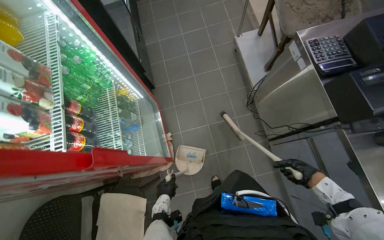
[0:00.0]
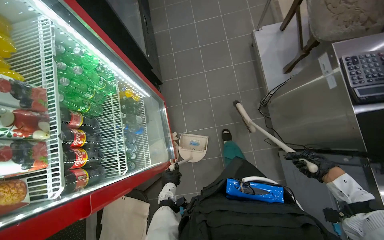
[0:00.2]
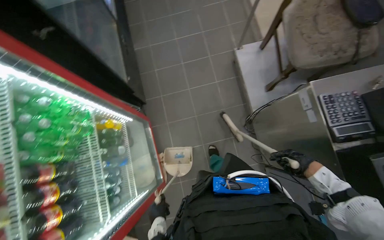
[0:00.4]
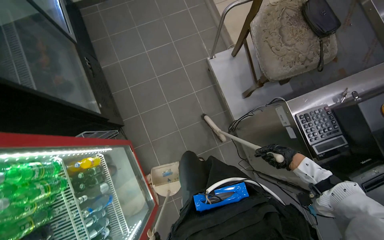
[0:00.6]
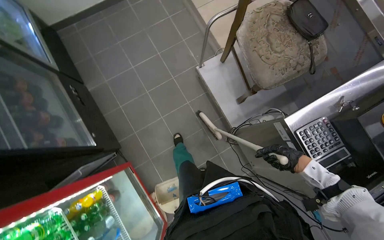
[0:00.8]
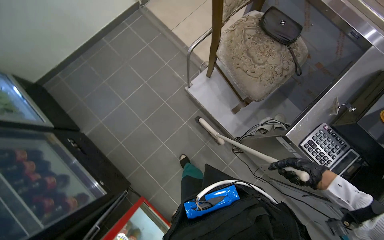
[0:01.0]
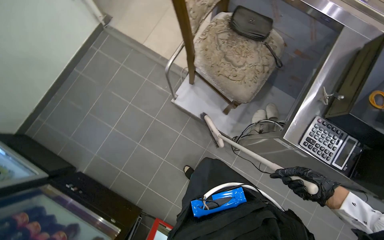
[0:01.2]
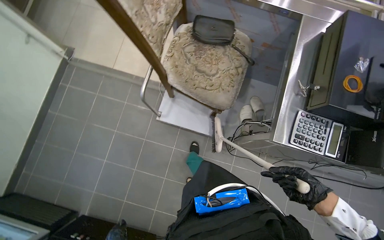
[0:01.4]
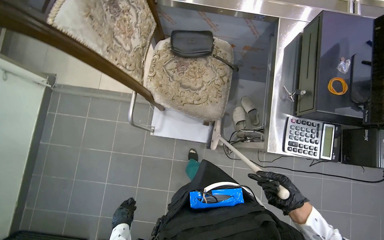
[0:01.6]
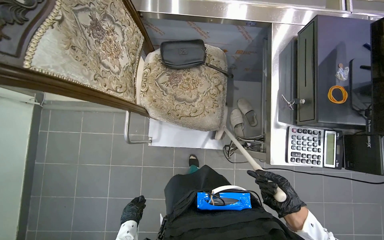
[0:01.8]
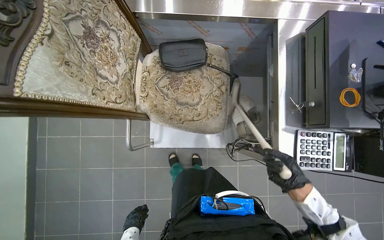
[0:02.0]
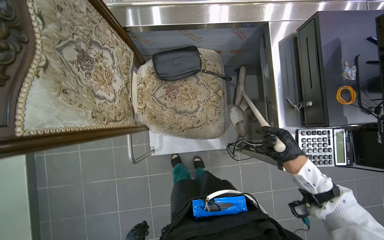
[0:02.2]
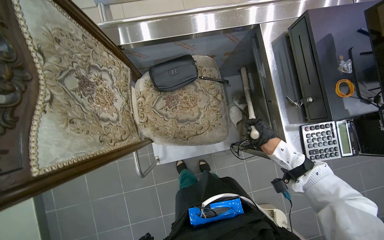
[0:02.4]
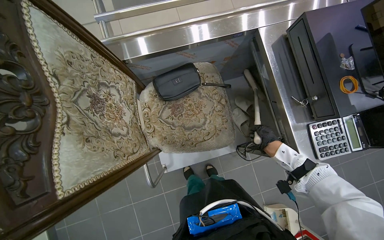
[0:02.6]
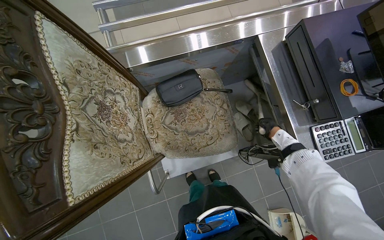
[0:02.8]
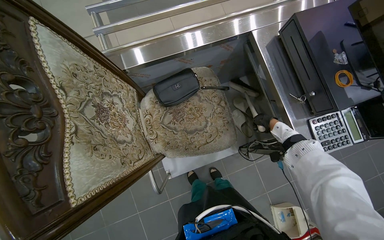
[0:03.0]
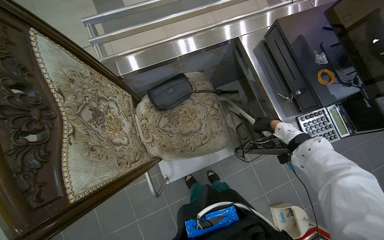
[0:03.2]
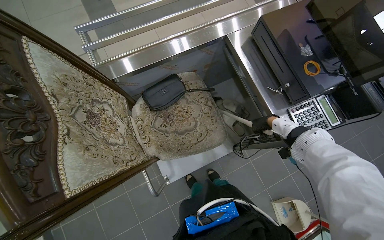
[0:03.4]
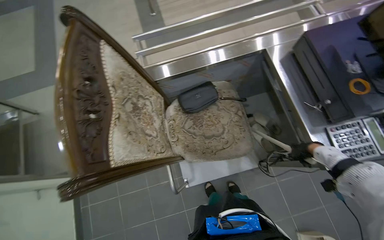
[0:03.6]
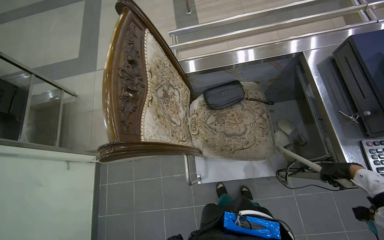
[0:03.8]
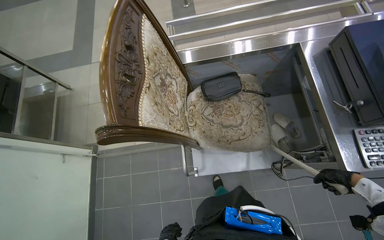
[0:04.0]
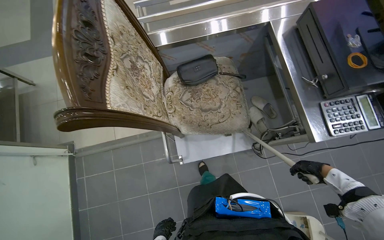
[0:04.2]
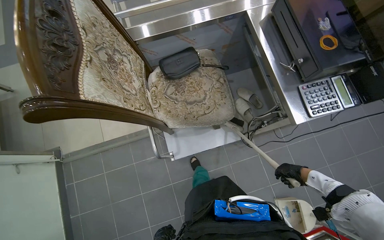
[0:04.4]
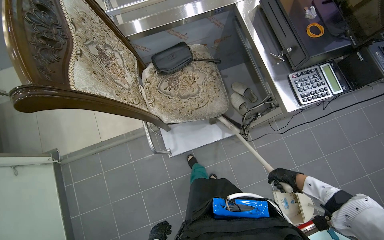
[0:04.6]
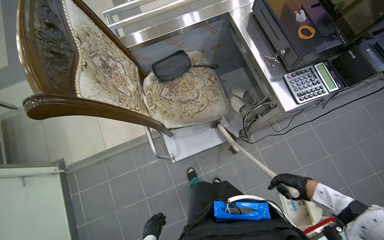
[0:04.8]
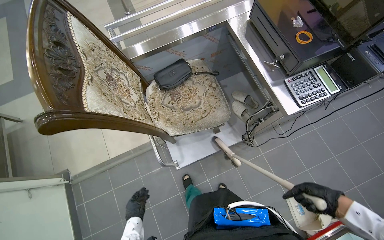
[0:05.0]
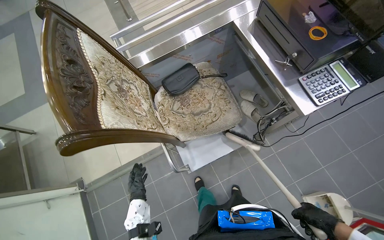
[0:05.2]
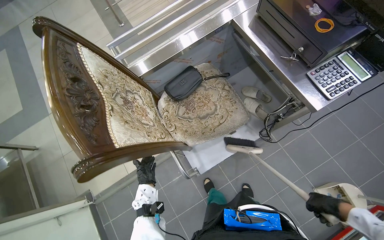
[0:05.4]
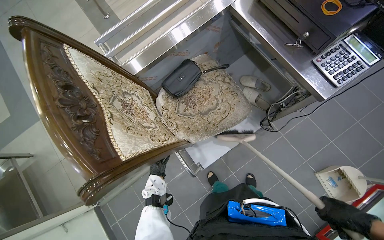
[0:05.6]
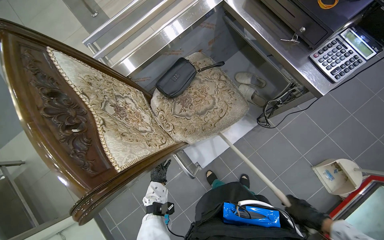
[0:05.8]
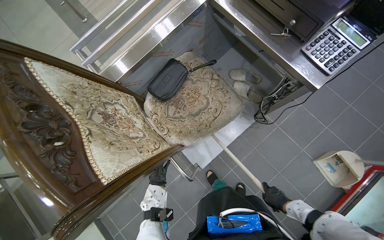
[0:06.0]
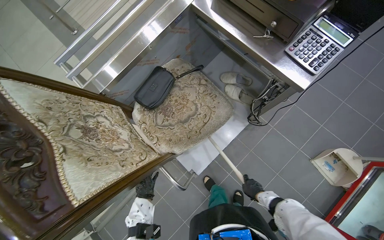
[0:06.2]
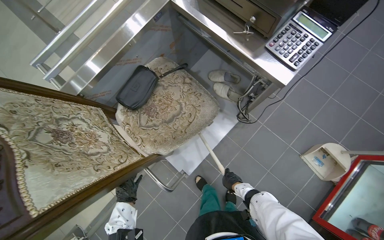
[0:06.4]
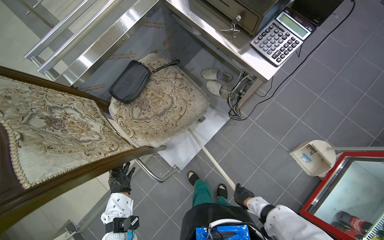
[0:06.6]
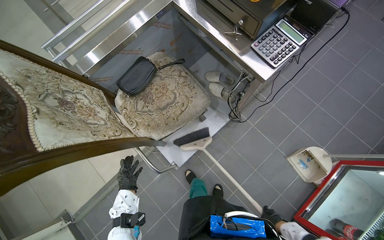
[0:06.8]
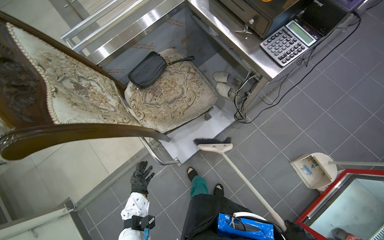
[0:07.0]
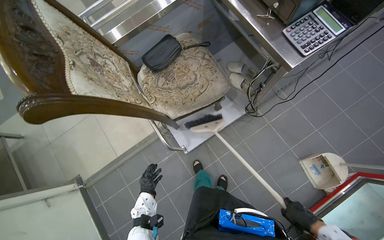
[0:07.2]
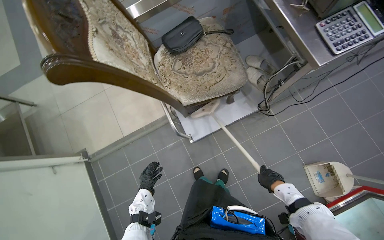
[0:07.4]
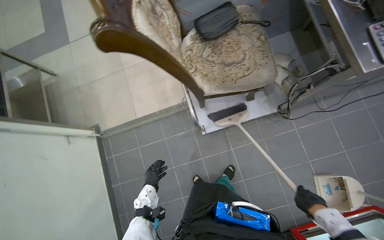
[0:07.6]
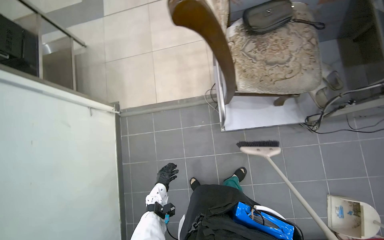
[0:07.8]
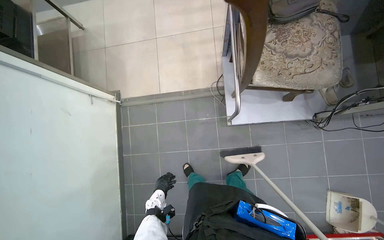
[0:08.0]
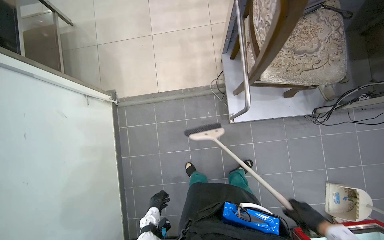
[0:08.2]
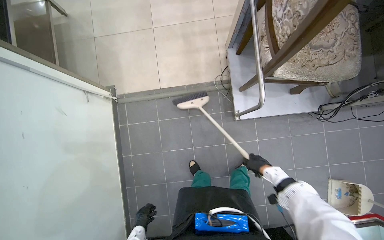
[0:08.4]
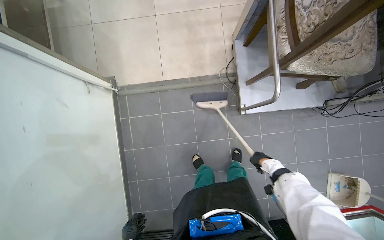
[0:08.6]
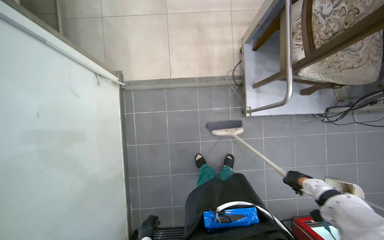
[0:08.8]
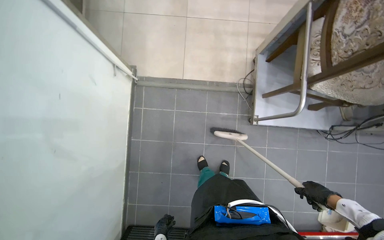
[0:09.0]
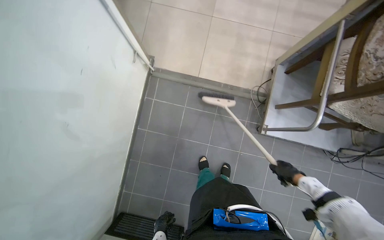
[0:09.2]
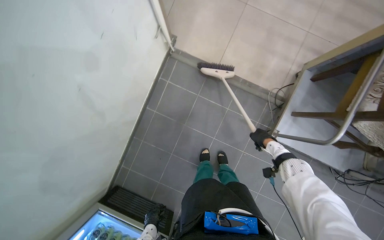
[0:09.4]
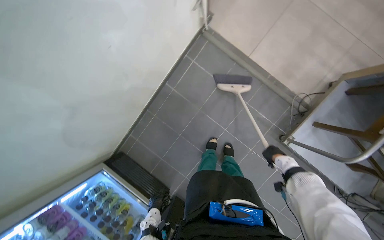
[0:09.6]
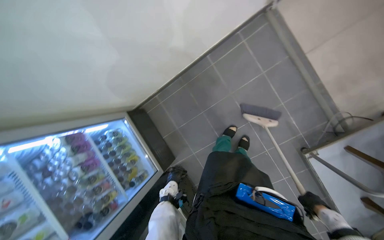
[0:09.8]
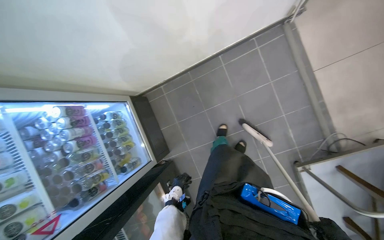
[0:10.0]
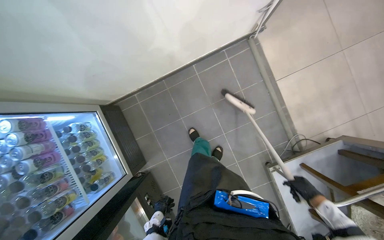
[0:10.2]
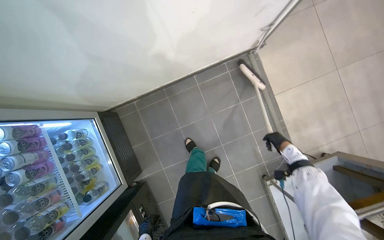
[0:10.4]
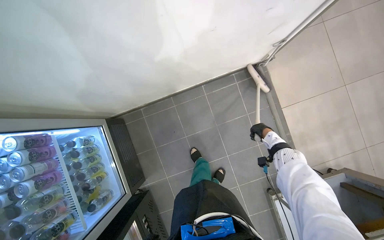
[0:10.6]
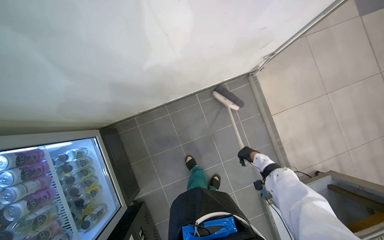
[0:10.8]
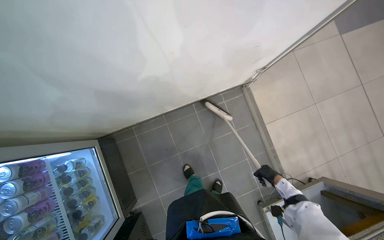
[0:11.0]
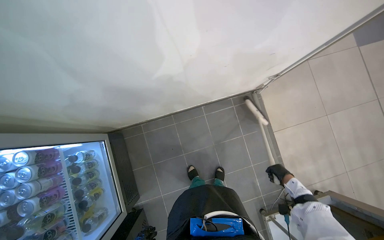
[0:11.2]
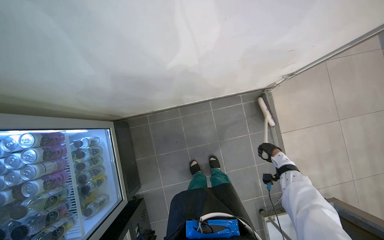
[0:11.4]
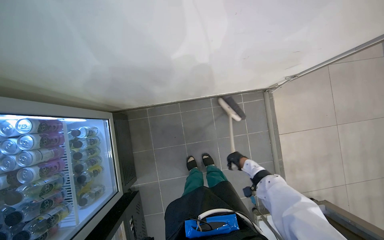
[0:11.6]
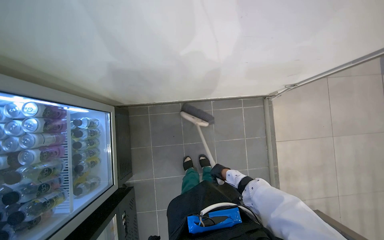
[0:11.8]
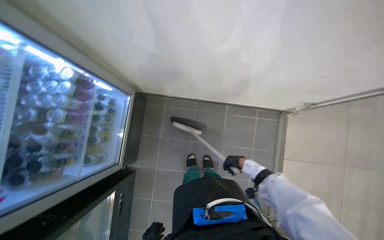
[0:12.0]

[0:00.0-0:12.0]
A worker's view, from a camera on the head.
Job: sweeping floor.
The whole recording: Sweeping kitchen floor. The worker sweeps the kitchen floor with a broom and dustpan, moving chairs to clean underneath them.
0:00.0 to 0:01.6: The camera is carried approximately 1 m. The head turns to the right by roughly 70 degrees.
0:01.6 to 0:03.0: The scene rotates counterclockwise by about 30 degrees. The right hand shifts some 35 cm up the picture and farther from the camera.
0:03.0 to 0:04.4: The right hand shifts some 40 cm down the picture and nearer to the camera.
0:04.4 to 0:06.0: The scene rotates counterclockwise by about 25 degrees. The right hand shifts approximately 30 cm to the left and down the picture, and reaches roughly 15 cm nearer to the camera, then returns.
0:07.6 to 0:09.0: The head travels to the left, approximately 60 cm.
0:09.0 to 0:10.4: The wearer looks roughly 10 degrees further downward. The scene turns about 65 degrees clockwise in the picture.
0:10.4 to 0:12.0: Everything in view rotates approximately 30 degrees clockwise. The right hand moves left and right over approximately 25 cm, changing direction 2 times.

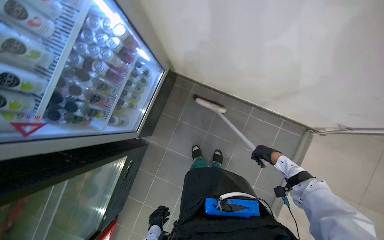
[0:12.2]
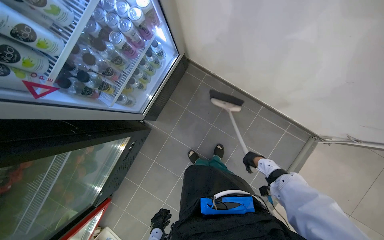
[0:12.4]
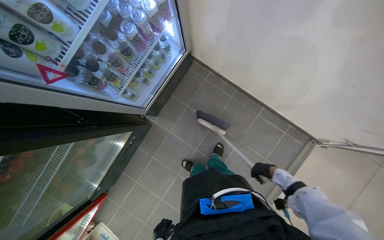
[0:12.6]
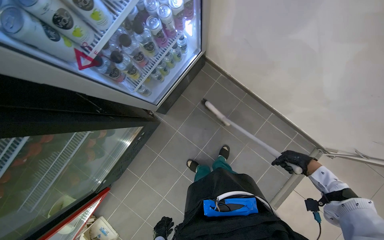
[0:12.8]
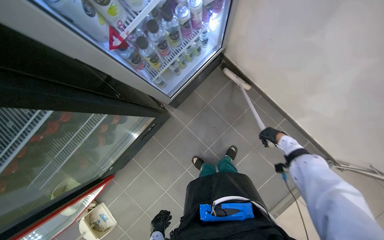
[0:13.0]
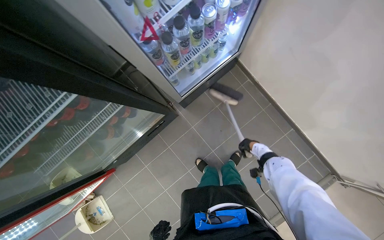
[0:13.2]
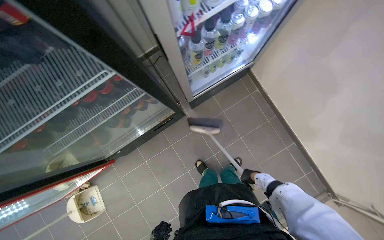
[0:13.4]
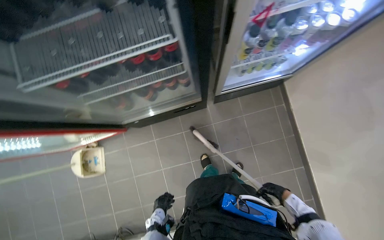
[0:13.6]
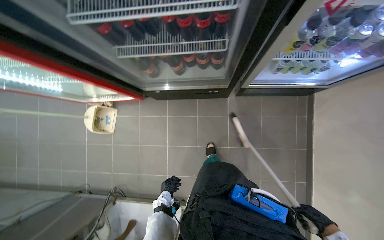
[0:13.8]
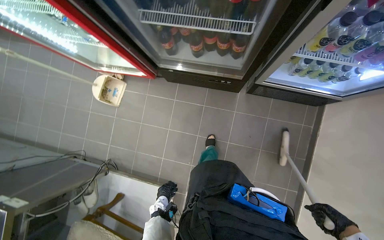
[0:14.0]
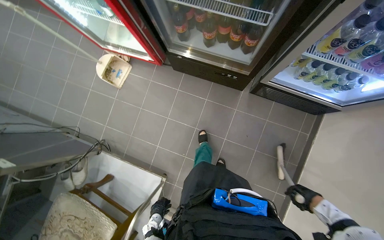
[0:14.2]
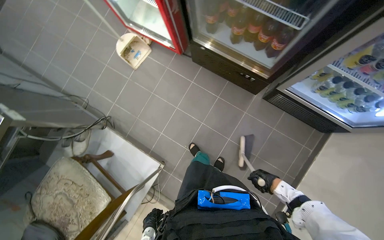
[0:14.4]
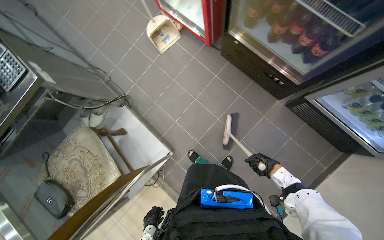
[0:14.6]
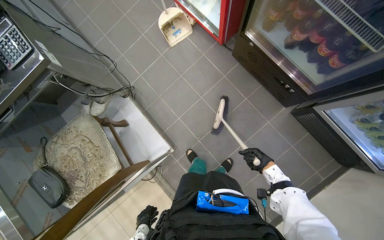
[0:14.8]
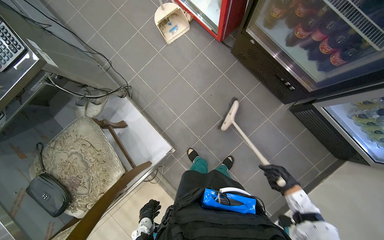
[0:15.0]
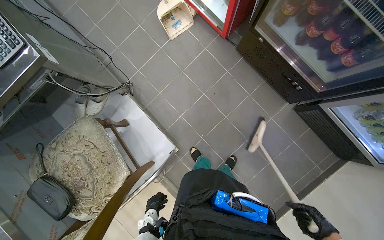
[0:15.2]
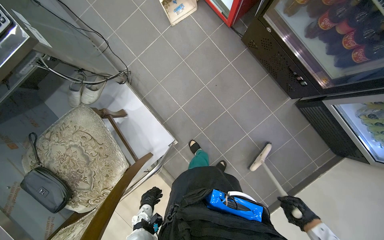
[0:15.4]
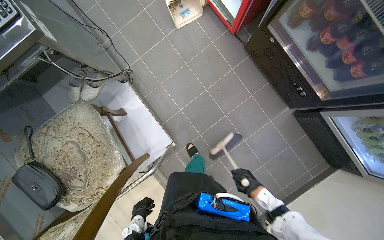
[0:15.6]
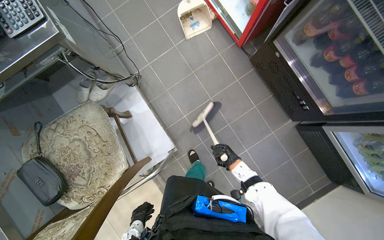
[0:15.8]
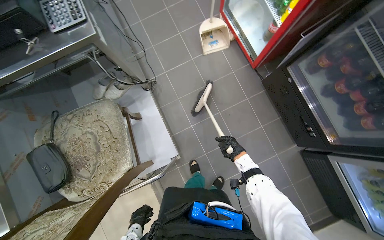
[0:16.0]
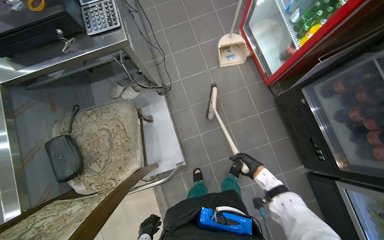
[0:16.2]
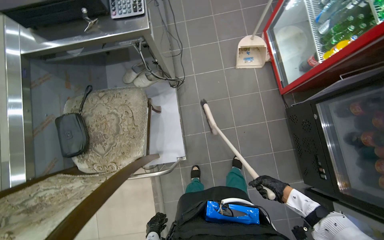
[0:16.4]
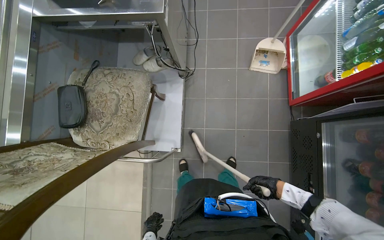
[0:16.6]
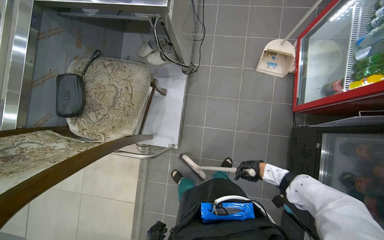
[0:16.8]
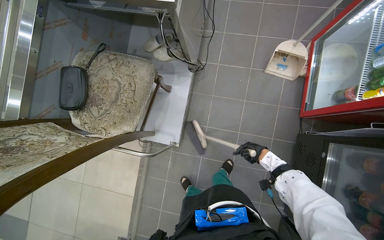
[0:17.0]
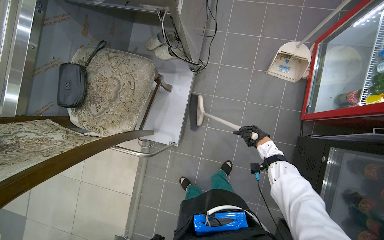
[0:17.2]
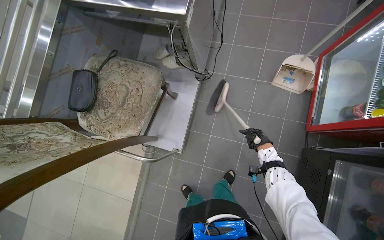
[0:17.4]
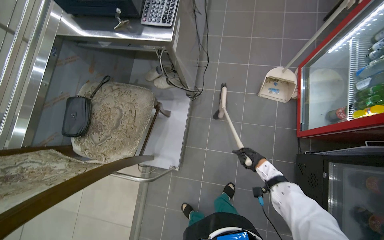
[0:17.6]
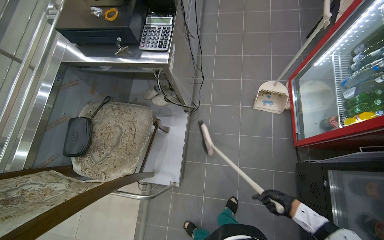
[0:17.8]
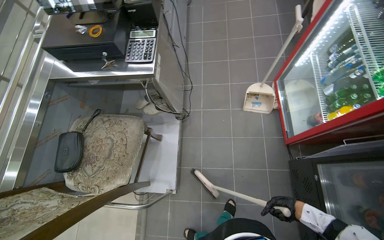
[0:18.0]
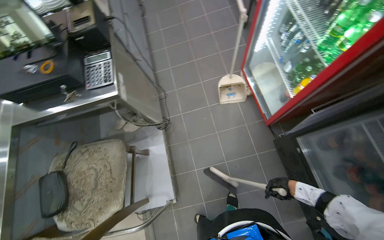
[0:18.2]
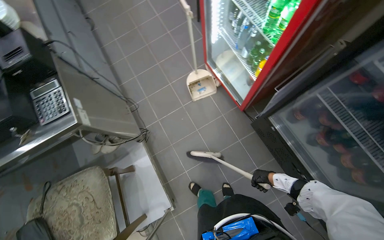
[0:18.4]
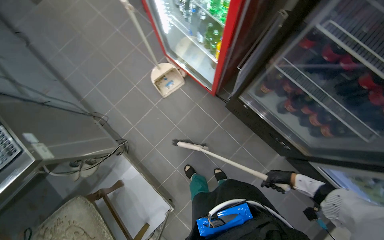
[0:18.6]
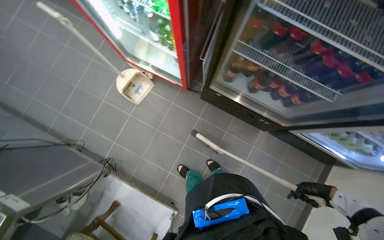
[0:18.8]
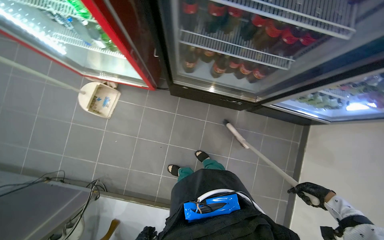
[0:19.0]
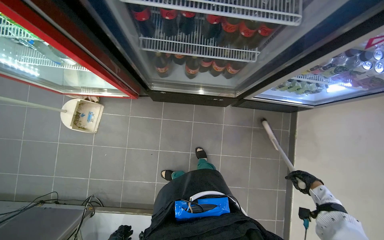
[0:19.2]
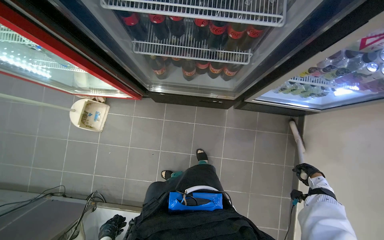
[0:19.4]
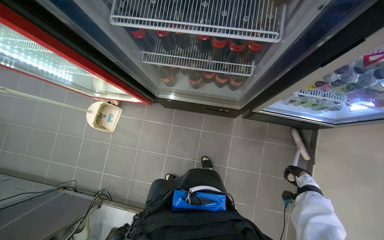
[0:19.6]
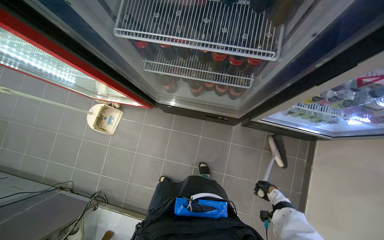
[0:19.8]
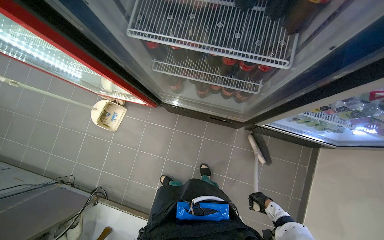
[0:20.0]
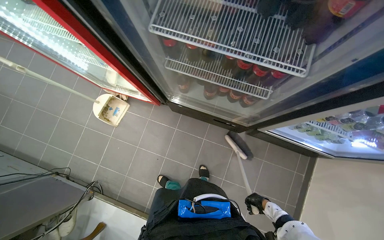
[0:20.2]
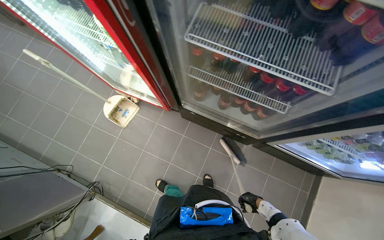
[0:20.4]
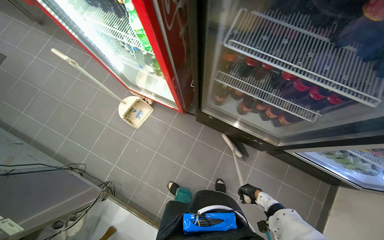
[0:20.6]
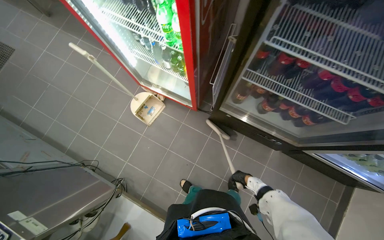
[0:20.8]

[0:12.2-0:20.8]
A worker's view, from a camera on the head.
Job: sweeping floor.
The whole recording: Sweeping kitchen floor. The worker sweeps the kitchen floor with a broom and dustpan, moving chairs to clean underneath them.
0:12.2 to 0:13.6: The camera travels roughly 50 cm. The scene rotates clockwise by roughly 50 degrees.
0:13.6 to 0:15.0: The head travels about 50 cm. The scene turns approximately 60 degrees clockwise in the picture.
0:15.0 to 0:16.6: The scene rotates clockwise by some 45 degrees.
0:16.6 to 0:18.0: The wearer looks about 15 degrees further upward. The right hand heads to the right, covering some 15 cm, and moves some 20 cm up the picture and comes back.
0:18.0 to 0:19.4: The head travels about 50 cm. The wearer looks approximately 85 degrees further to the right.
0:19.4 to 0:20.8: The right hand heads to the left, covering some 60 cm.
